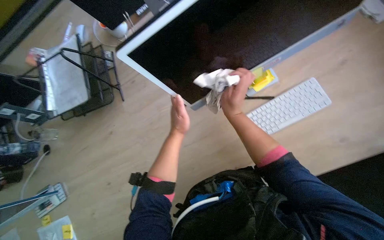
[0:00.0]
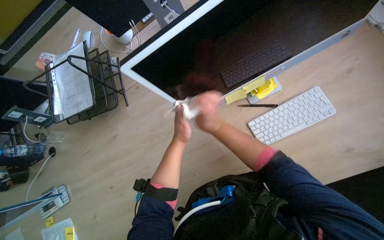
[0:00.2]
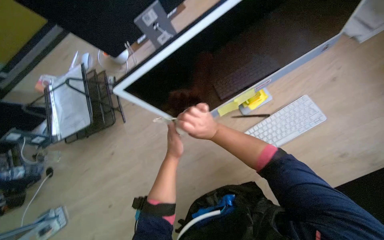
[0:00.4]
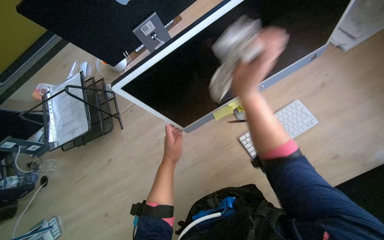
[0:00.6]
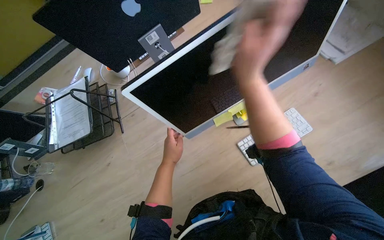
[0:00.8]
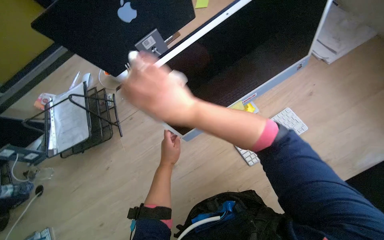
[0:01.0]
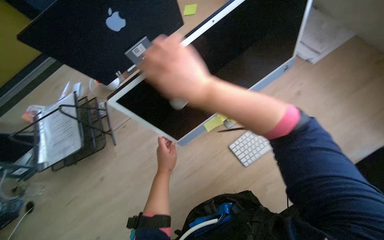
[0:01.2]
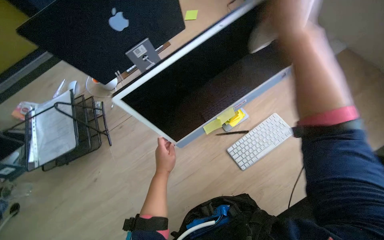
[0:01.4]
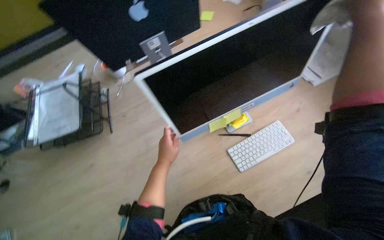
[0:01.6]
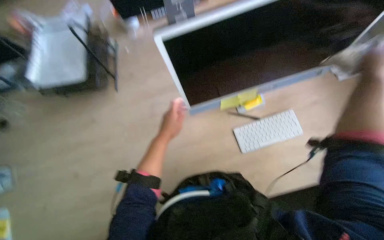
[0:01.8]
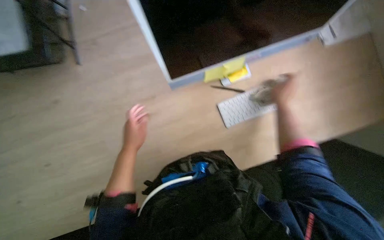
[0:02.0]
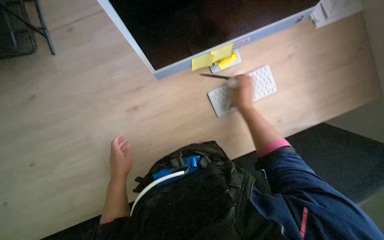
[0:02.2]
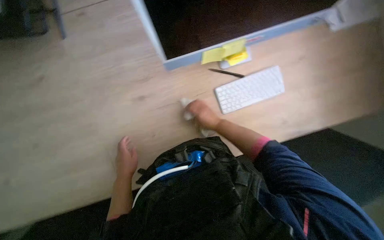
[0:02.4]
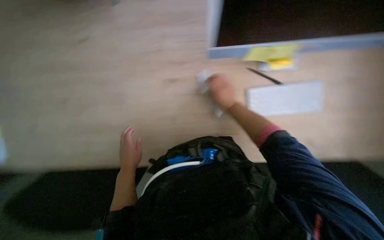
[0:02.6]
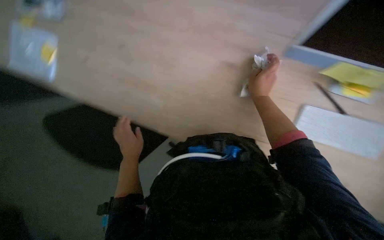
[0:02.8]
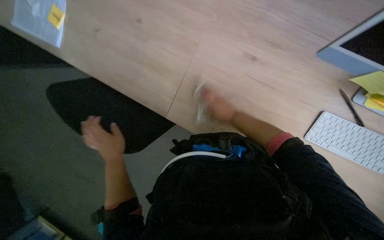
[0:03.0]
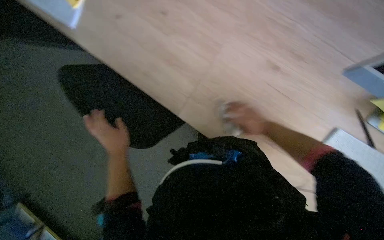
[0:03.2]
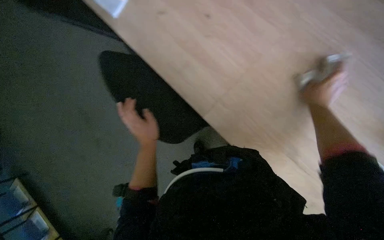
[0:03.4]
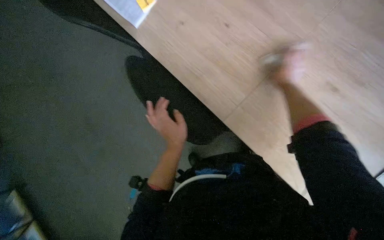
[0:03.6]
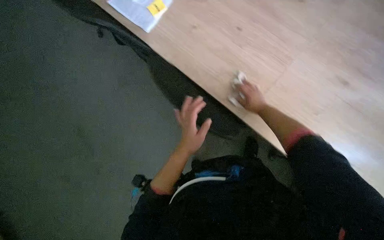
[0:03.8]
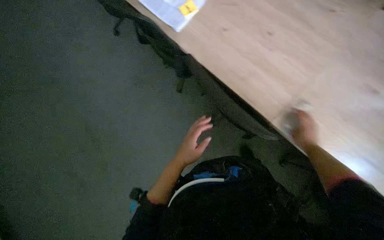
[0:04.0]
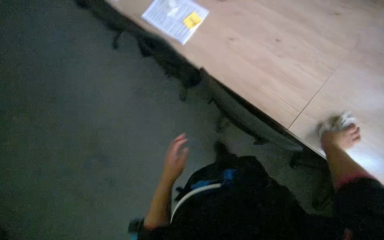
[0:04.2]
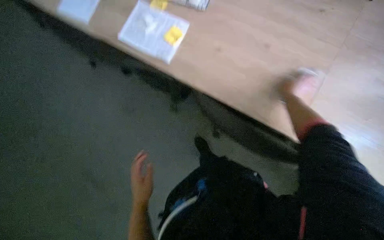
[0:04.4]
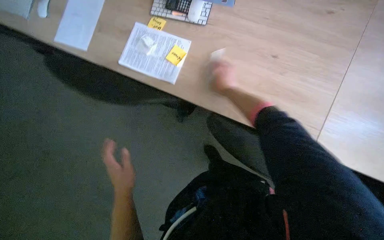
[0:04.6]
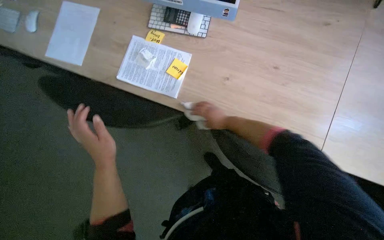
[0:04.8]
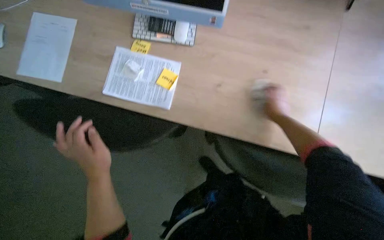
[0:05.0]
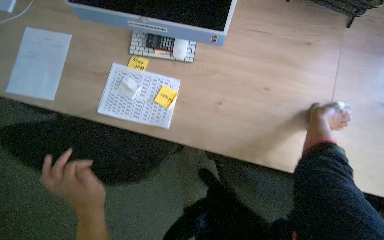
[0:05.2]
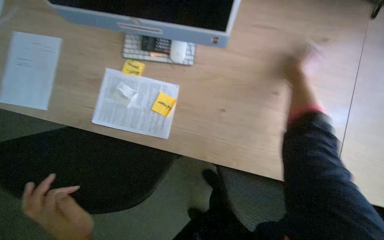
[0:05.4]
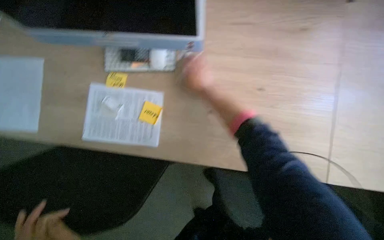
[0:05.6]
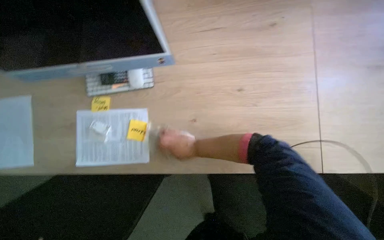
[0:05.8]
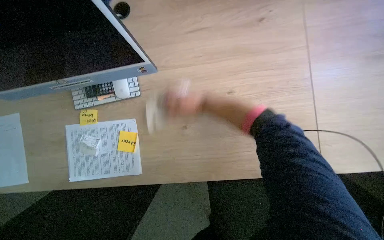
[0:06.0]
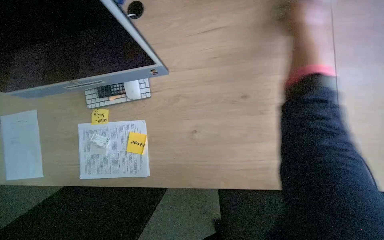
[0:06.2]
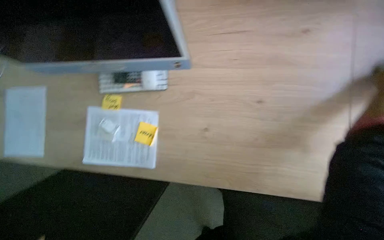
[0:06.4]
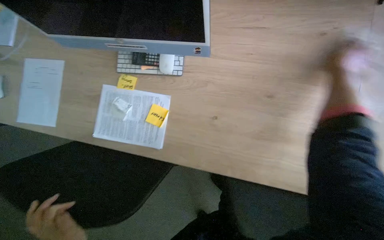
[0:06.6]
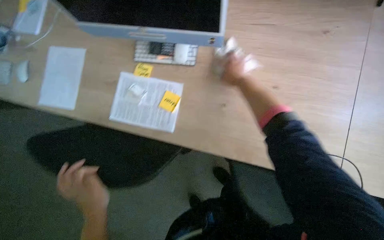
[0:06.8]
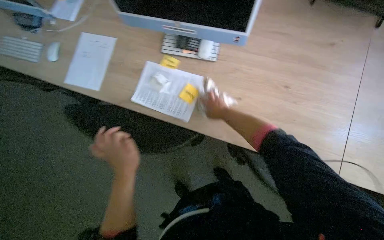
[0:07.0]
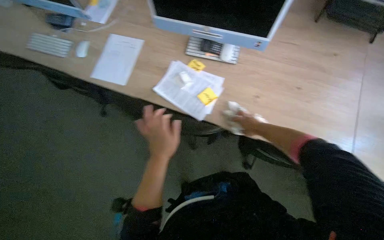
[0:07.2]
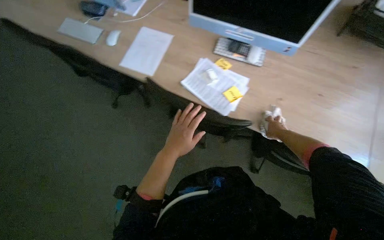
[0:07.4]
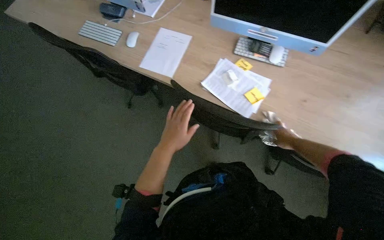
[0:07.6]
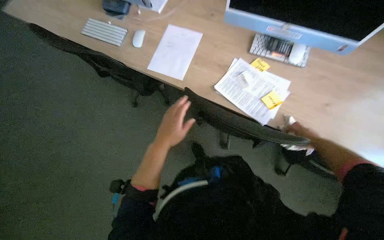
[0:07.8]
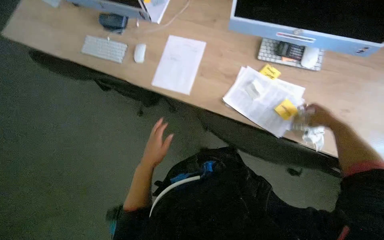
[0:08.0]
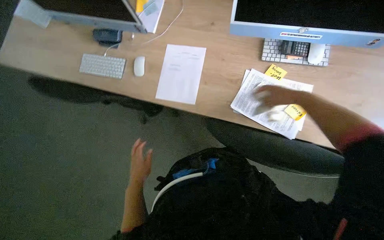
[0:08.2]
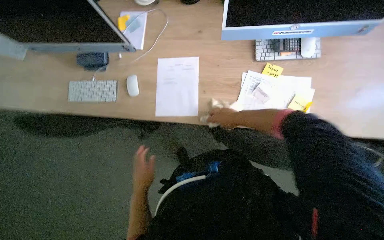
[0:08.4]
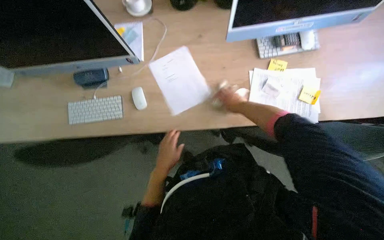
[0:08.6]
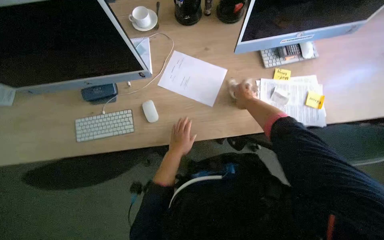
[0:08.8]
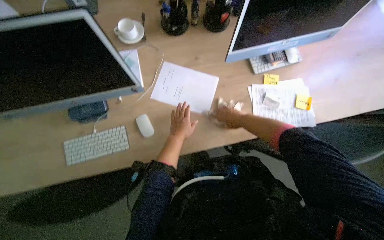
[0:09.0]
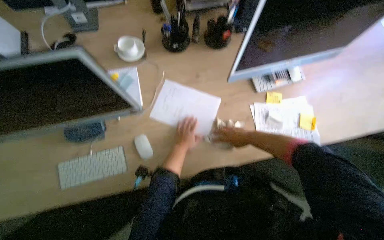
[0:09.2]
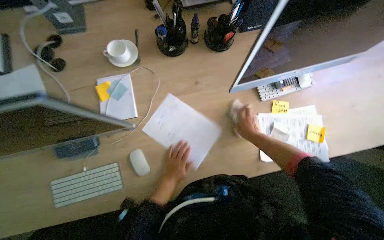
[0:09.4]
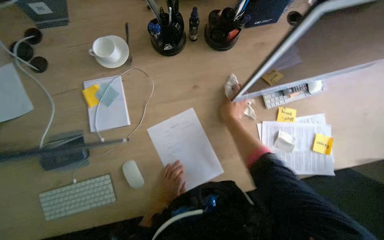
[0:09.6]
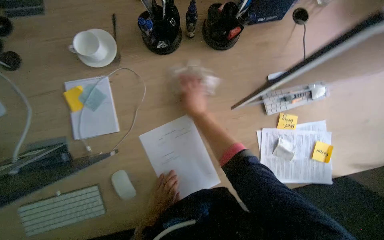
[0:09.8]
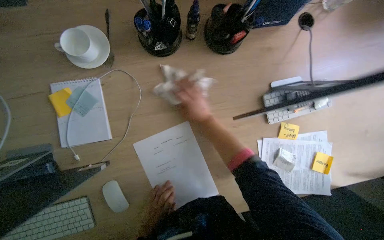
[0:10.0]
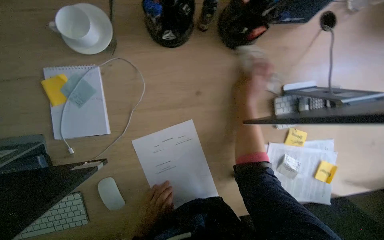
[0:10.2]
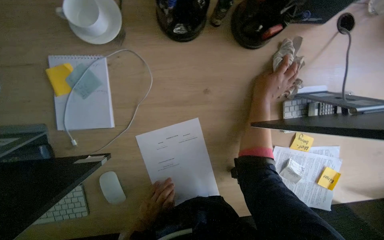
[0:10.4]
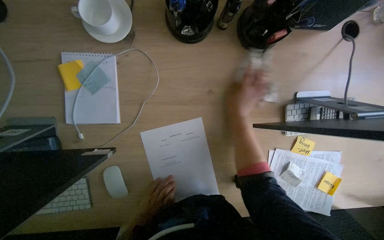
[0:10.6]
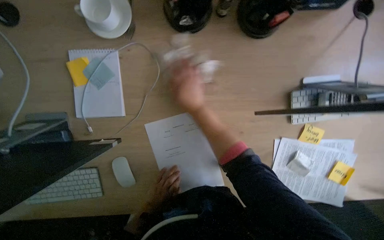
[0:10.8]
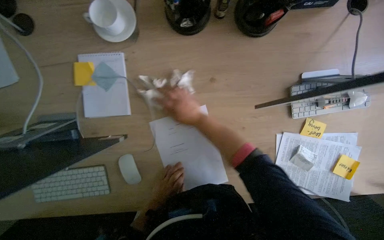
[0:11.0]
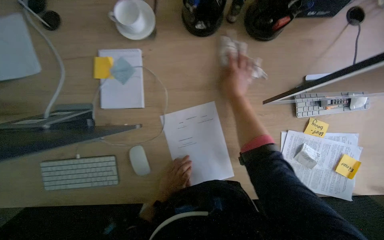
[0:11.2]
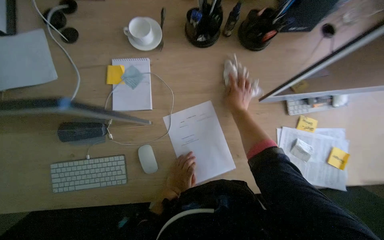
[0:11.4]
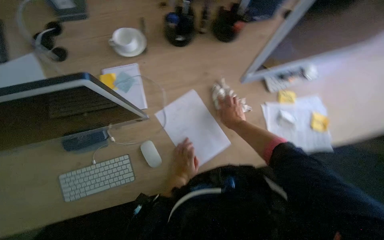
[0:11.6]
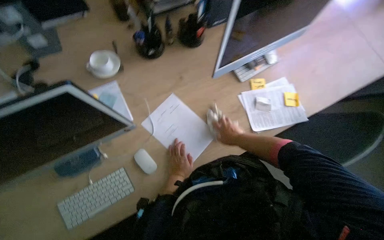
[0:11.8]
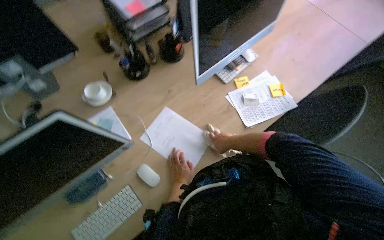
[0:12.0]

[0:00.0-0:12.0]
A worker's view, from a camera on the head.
Job: wiping surfaces.
The whole recording: Wiping office desks and monitors. The worker wipes the office desk surface and computer monitors with a cloth.
0:00.0 to 0:01.6: The view tips upward by approximately 15 degrees.
0:01.6 to 0:03.0: The view tips downward by roughly 35 degrees.
0:03.0 to 0:04.4: The right hand moves left and right over roughly 35 cm, changing direction 3 times.
0:04.4 to 0:06.0: The scene rotates counterclockwise by approximately 35 degrees.
0:06.0 to 0:07.6: The head travels roughly 60 cm. Everything in view rotates roughly 35 degrees clockwise.
0:07.6 to 0:09.0: The camera is carried approximately 60 cm. The wearer looks some 40 degrees further to the right.
0:09.0 to 0:10.4: The head travels roughly 50 cm. The wearer looks roughly 15 degrees further downward.
0:10.4 to 0:12.0: The camera travels some 40 cm. The view tips upward by roughly 20 degrees. Everything in view rotates some 35 degrees counterclockwise.

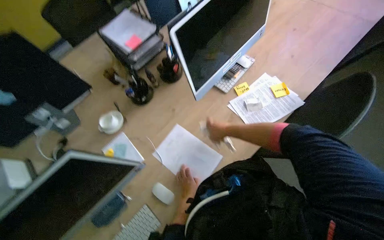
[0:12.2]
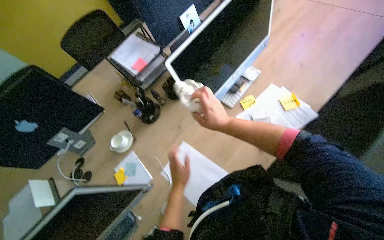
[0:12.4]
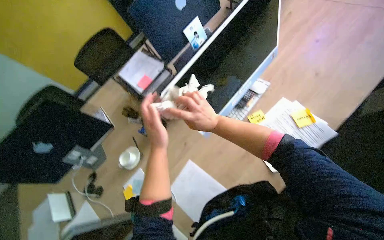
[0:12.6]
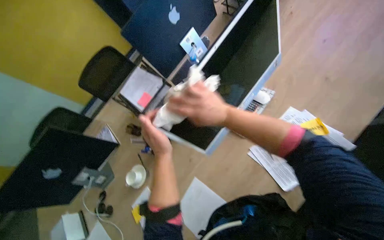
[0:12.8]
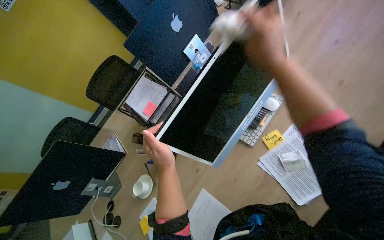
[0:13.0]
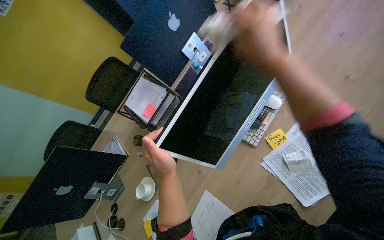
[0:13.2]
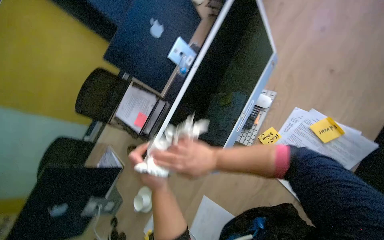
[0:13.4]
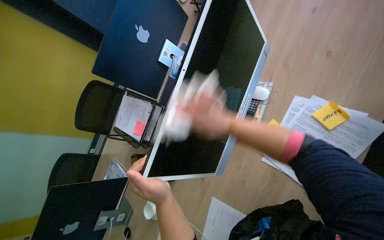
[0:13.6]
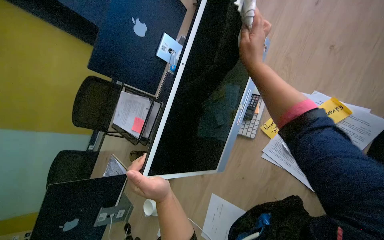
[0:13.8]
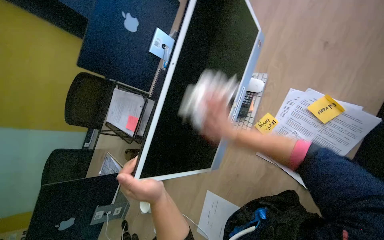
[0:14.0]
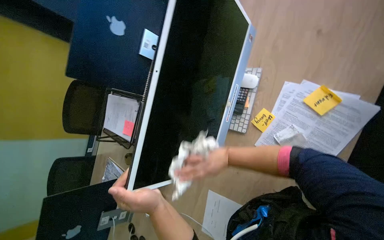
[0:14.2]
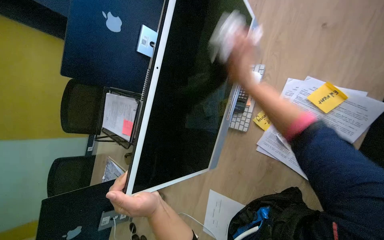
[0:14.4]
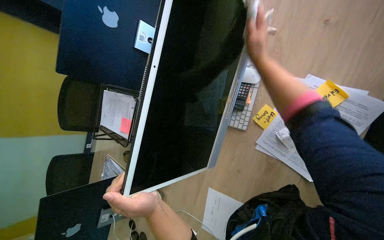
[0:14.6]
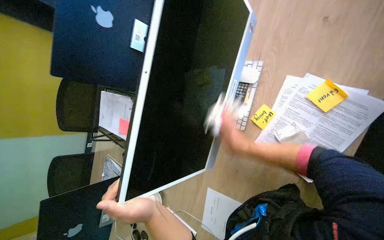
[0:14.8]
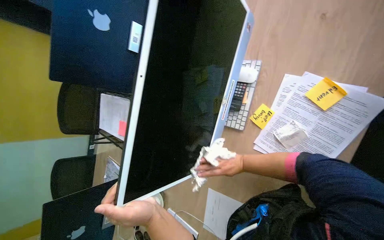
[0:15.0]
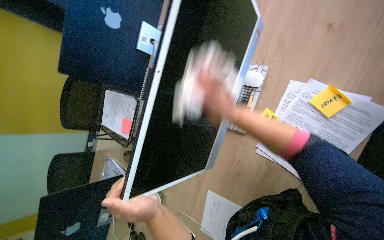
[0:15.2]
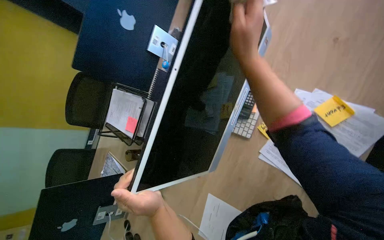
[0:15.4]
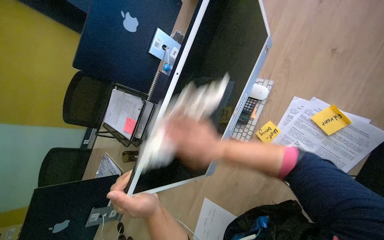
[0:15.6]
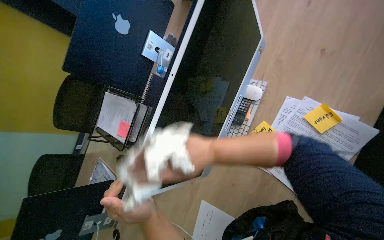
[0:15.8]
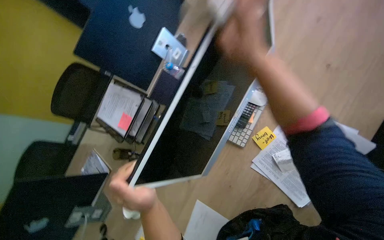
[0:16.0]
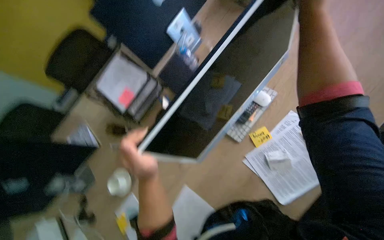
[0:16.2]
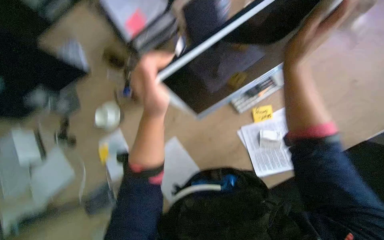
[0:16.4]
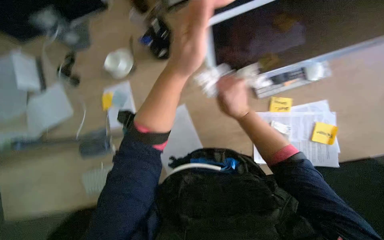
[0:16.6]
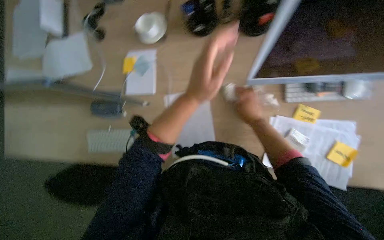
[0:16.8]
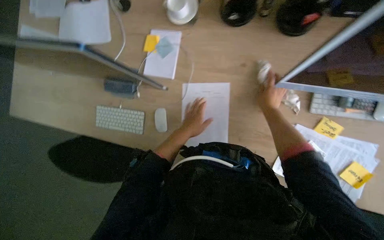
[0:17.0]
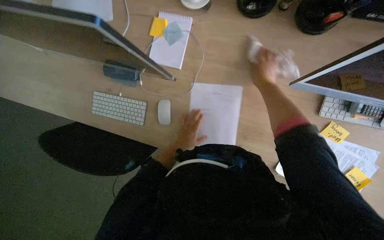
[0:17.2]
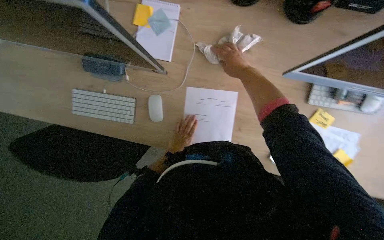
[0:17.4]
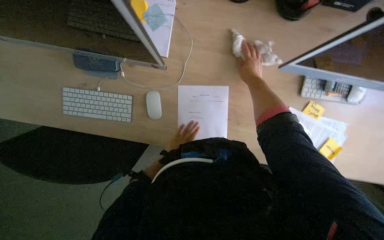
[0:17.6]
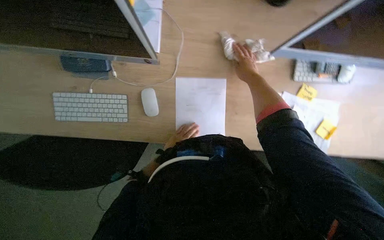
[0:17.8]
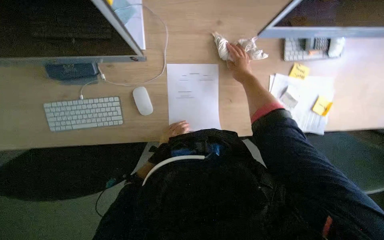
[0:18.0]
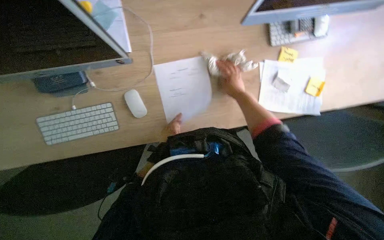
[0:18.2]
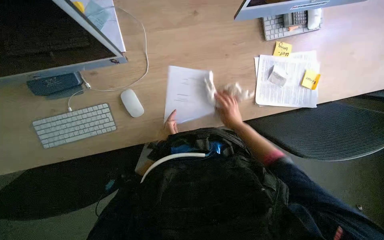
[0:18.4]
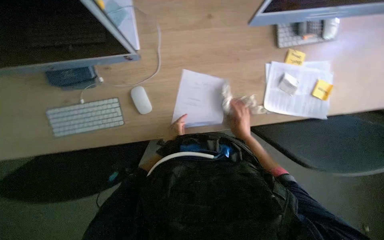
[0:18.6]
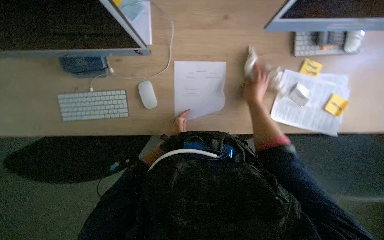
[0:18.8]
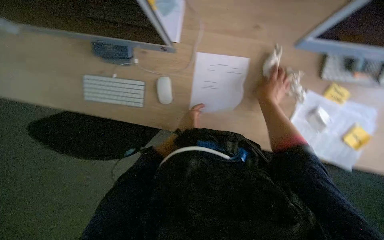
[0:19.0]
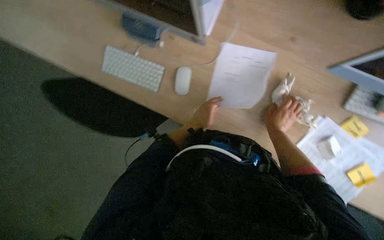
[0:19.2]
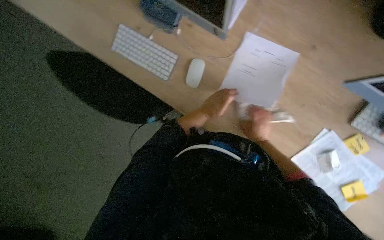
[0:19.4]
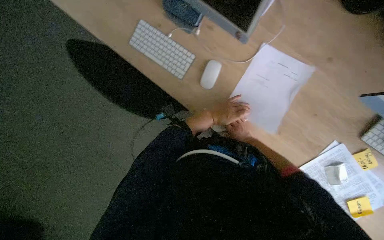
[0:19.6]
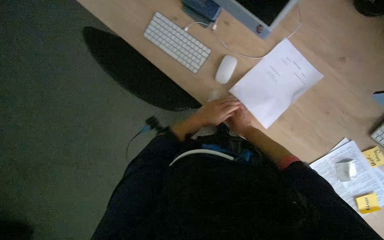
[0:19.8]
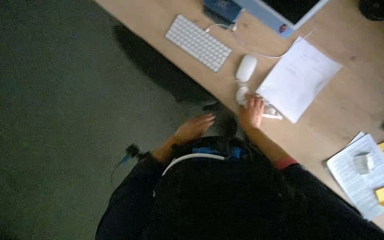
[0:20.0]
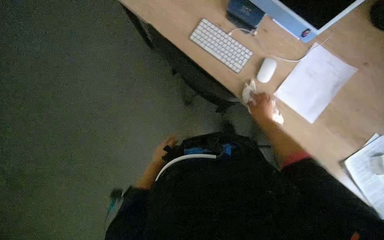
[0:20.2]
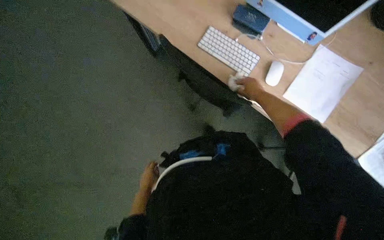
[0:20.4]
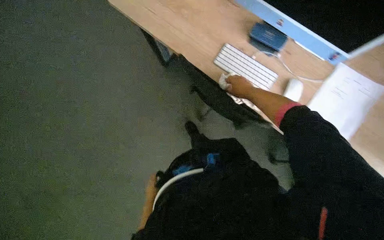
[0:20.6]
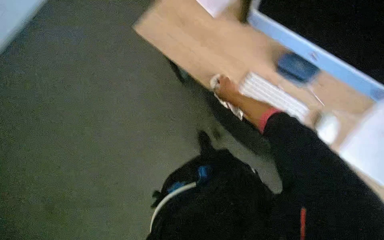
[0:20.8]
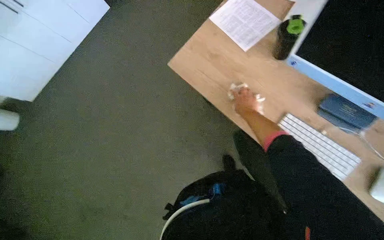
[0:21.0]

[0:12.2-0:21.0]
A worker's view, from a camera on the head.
Job: wiping surfaces.
The whole recording: Wiping office desks and monitors. The worker wipes the office desk surface and computer monitors with a cloth.
0:12.2 to 0:13.6: The camera is aimed about 20 degrees further to the left. The scene turns about 25 degrees counterclockwise in the picture. The two hands go approximately 50 cm up the picture.
0:13.6 to 0:15.2: The right hand goes up and down the picture, roughly 35 cm each way, reversing 3 times.
0:15.2 to 0:16.6: The camera pitches downward, by about 20 degrees. Everything in view rotates approximately 55 degrees clockwise.
0:16.6 to 0:18.0: The camera pitches downward, by approximately 15 degrees.
0:18.0 to 0:19.6: The scene rotates clockwise by approximately 40 degrees.
0:19.6 to 0:21.0: The wearer moves to the left, approximately 40 cm. The view tips upward by about 15 degrees.
